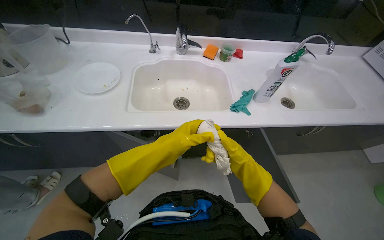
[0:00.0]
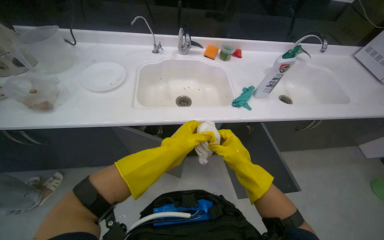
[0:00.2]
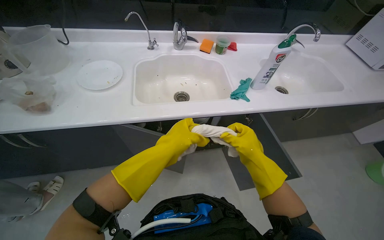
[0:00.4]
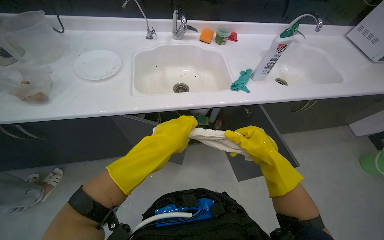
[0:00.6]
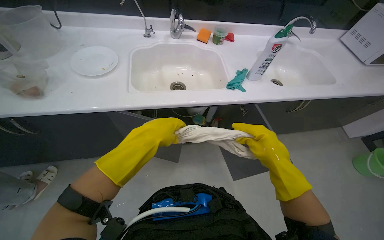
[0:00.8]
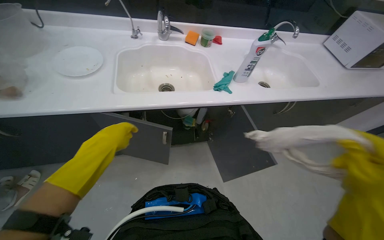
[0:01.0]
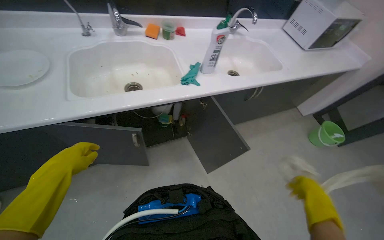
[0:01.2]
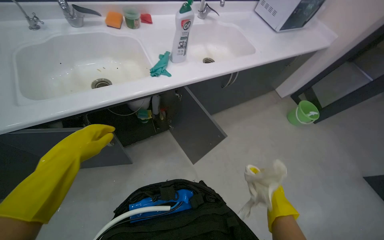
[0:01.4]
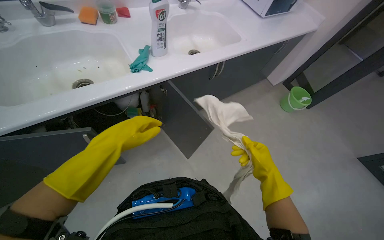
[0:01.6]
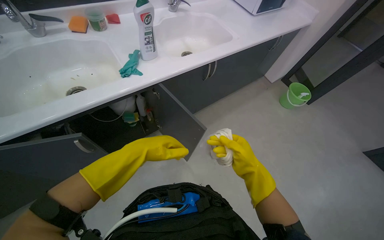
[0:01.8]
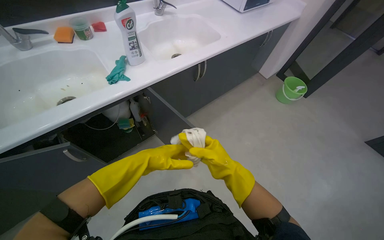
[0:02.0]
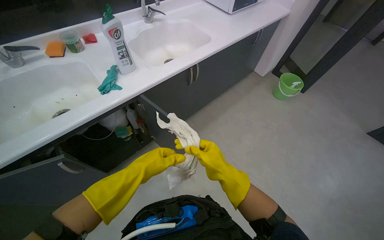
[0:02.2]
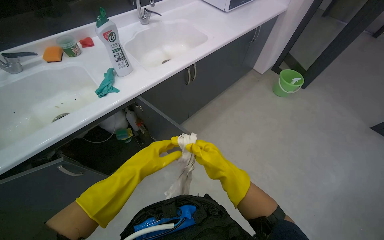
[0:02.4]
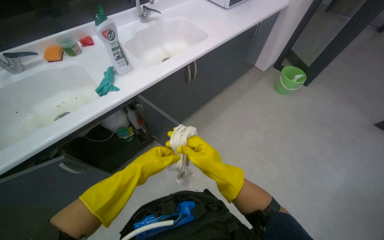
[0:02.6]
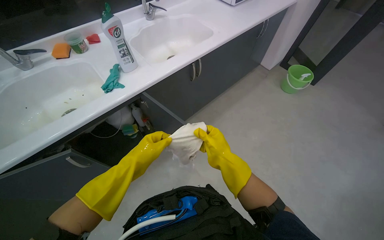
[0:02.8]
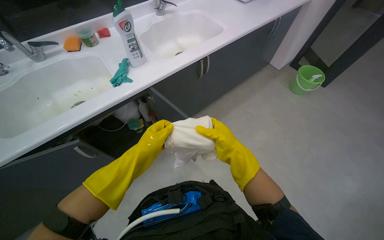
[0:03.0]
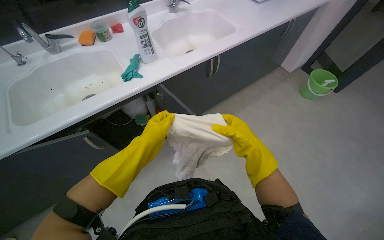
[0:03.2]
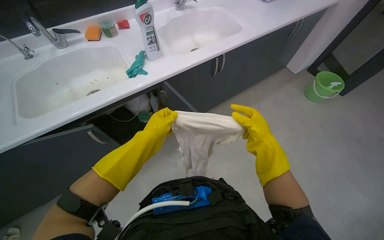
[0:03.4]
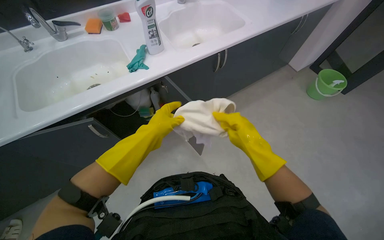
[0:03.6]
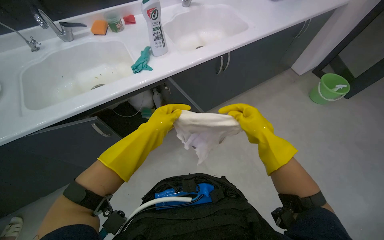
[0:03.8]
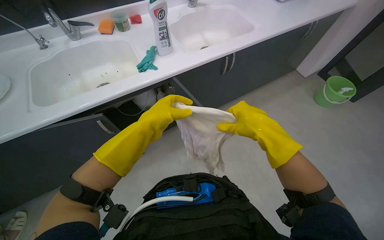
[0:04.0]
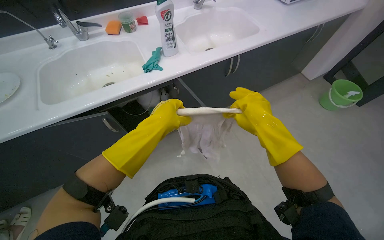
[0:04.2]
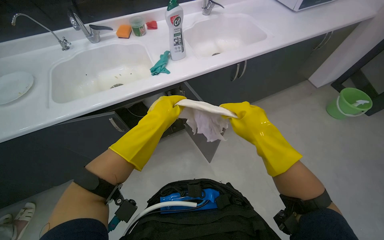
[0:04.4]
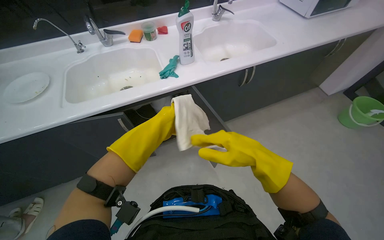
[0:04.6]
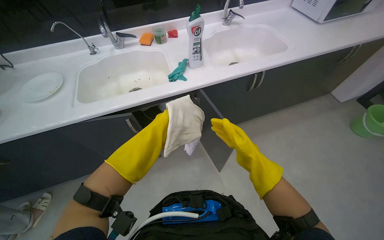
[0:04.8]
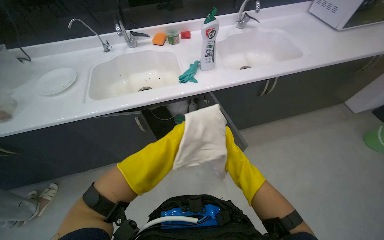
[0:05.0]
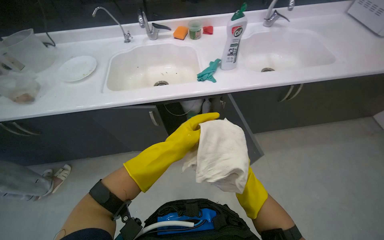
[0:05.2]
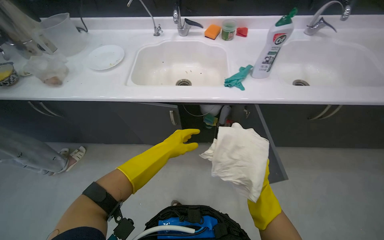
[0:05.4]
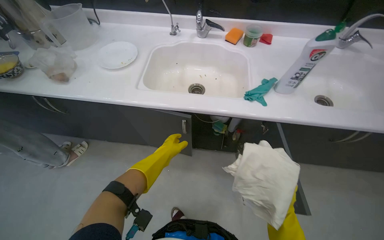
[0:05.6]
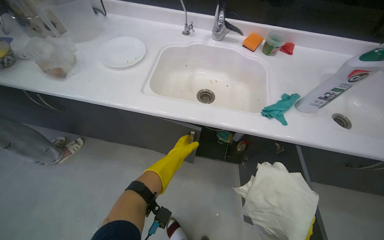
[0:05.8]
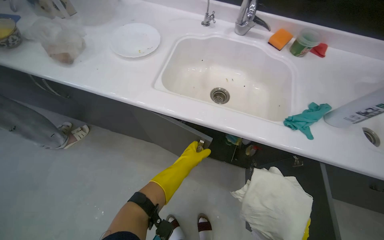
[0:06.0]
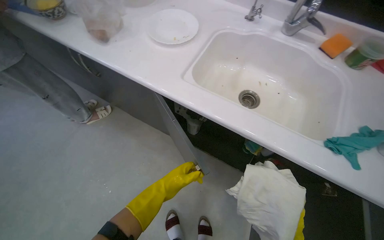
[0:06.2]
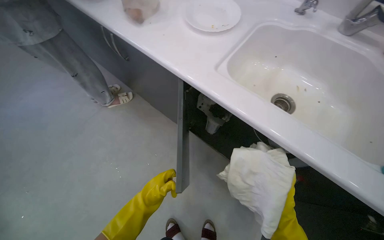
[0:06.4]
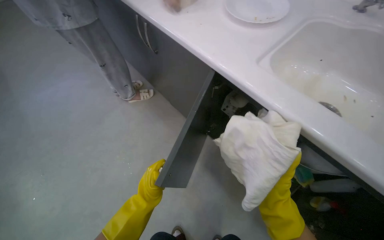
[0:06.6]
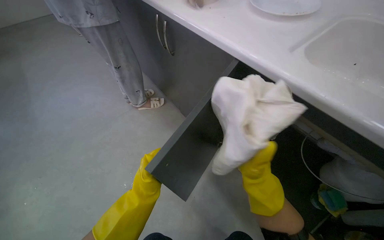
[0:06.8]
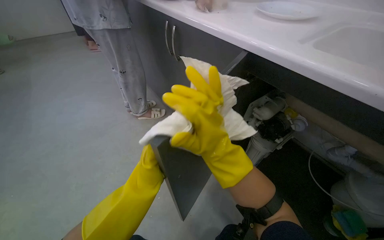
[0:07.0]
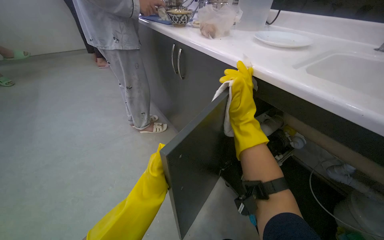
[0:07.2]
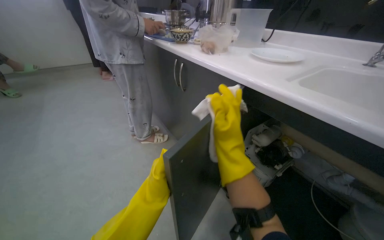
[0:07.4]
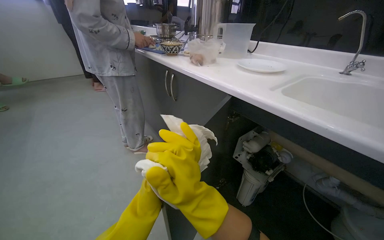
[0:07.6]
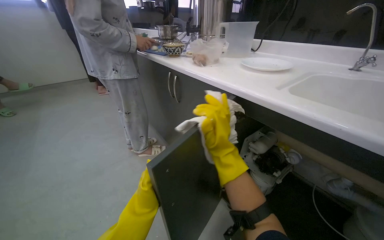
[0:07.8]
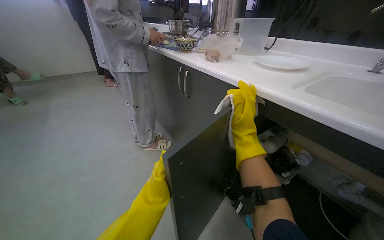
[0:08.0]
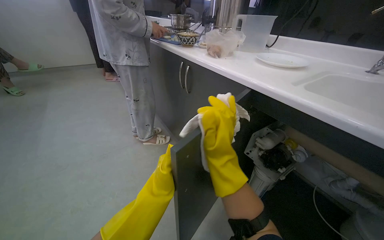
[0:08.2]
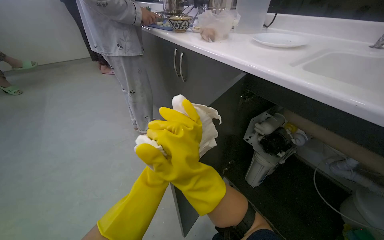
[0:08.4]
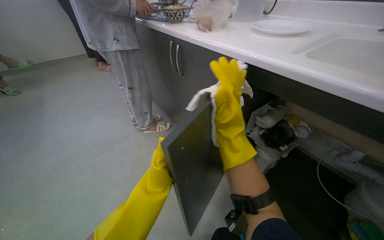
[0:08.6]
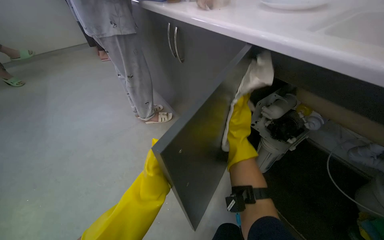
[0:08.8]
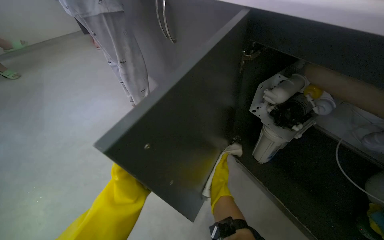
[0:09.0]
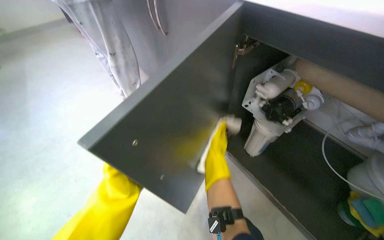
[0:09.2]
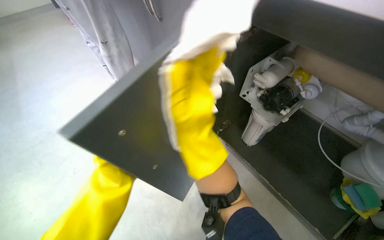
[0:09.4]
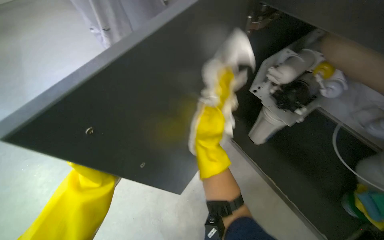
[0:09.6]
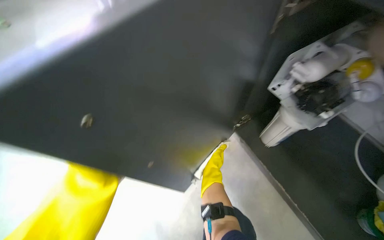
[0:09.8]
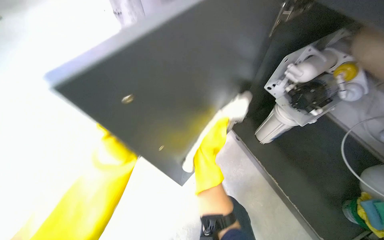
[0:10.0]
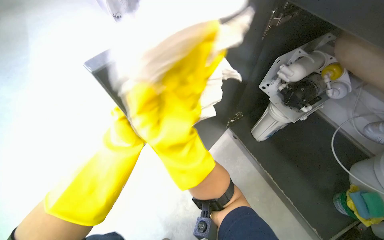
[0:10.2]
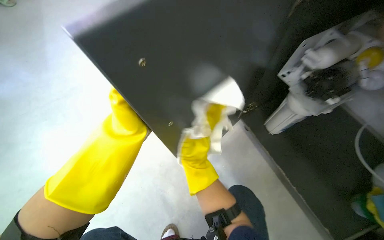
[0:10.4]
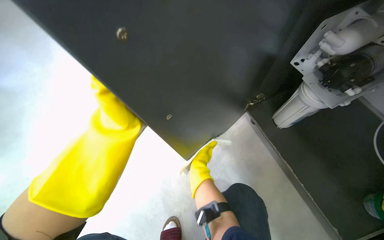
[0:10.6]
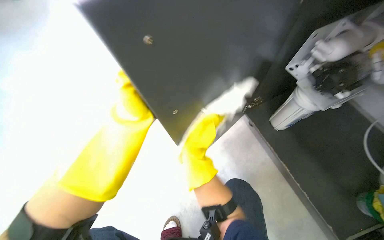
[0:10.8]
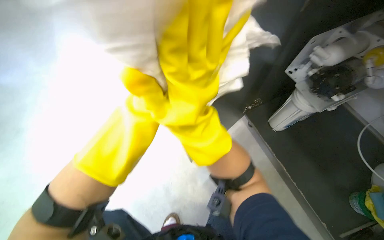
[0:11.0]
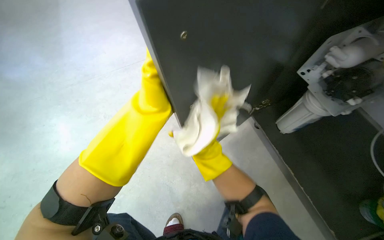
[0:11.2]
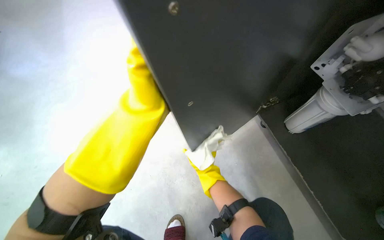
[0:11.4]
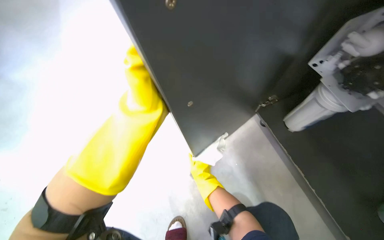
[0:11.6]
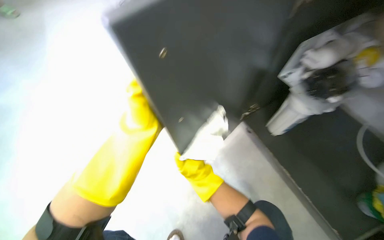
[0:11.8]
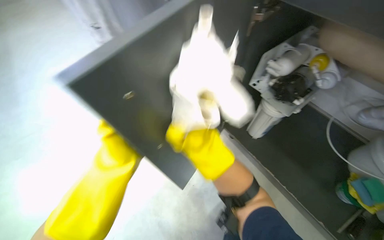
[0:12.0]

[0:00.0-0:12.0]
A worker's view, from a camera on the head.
Job: cleaning kitchen.
The whole recording: Cleaning under-sink cabinet interior. The worker cleans the interior surfaces and bottom of the under-sink cabinet using a cloth and a sponge.
0:00.0 to 0:01.6: The wearer's head swings approximately 30 degrees to the right.
0:03.0 to 0:04.4: The left hand goes approximately 10 cm nearer to the camera.
0:04.4 to 0:06.0: The camera travels about 40 cm. The head turns to the left by approximately 40 degrees.
0:06.0 to 0:07.6: The wearer's head swings about 35 degrees to the left. The view tips upward by some 30 degrees.
0:07.6 to 0:09.0: The camera pitches downward, by roughly 15 degrees. The right hand moves up and down the picture over some 25 cm, changing direction 3 times.
0:09.0 to 0:10.4: The view tilts roughly 15 degrees downward. The right hand heads to the left, covering roughly 10 cm. The left hand travels up the picture by about 10 cm.

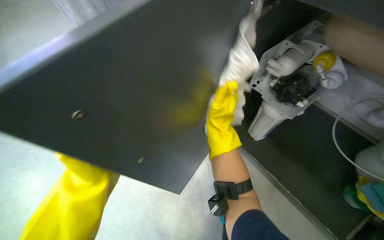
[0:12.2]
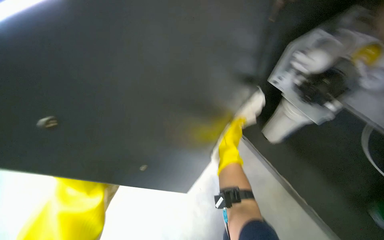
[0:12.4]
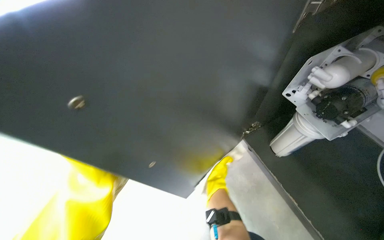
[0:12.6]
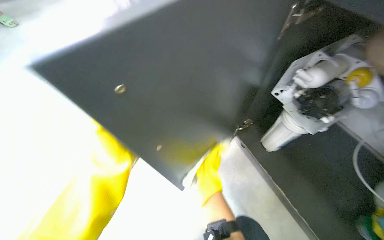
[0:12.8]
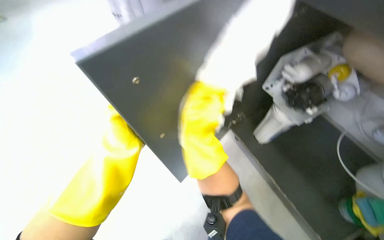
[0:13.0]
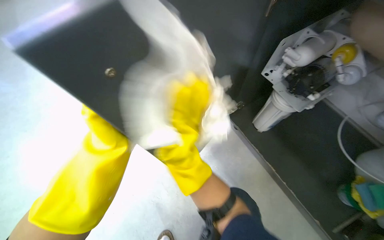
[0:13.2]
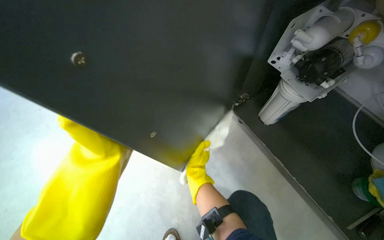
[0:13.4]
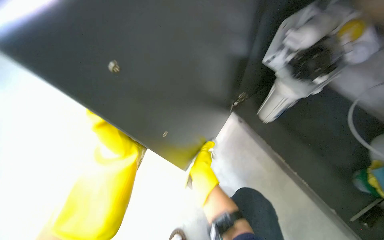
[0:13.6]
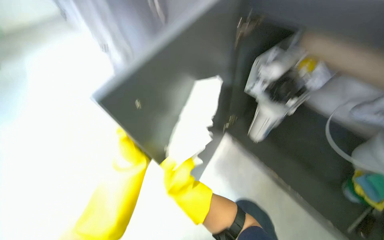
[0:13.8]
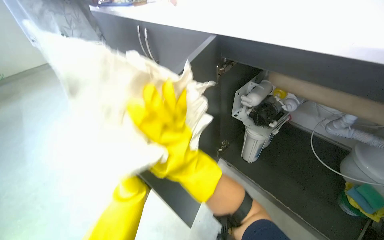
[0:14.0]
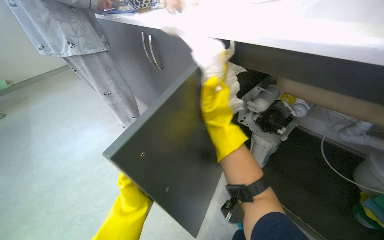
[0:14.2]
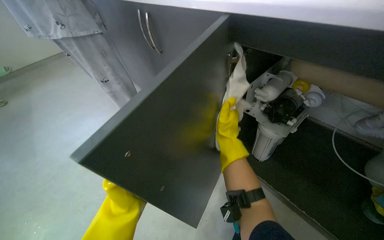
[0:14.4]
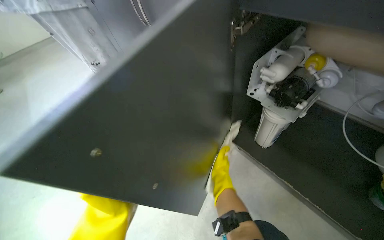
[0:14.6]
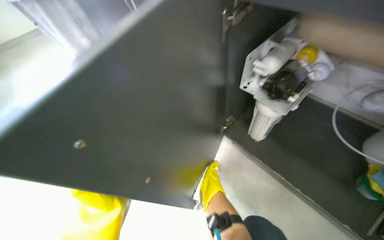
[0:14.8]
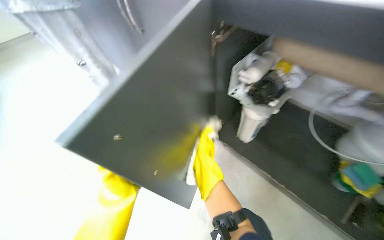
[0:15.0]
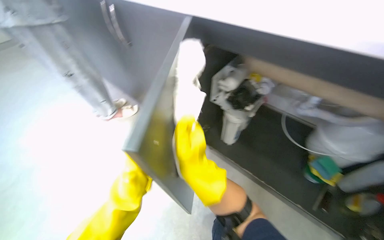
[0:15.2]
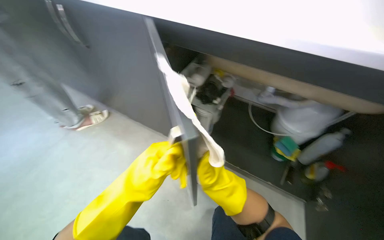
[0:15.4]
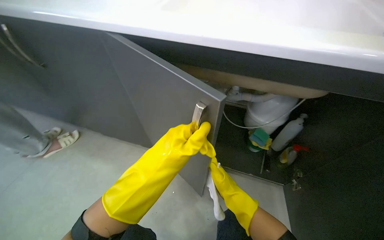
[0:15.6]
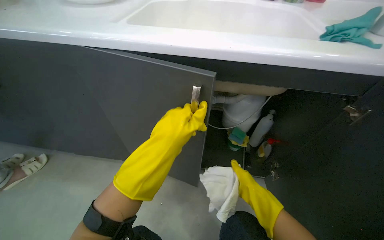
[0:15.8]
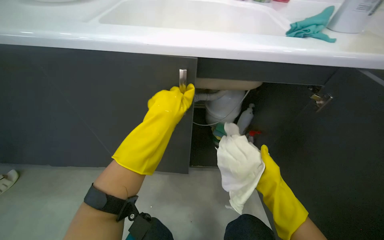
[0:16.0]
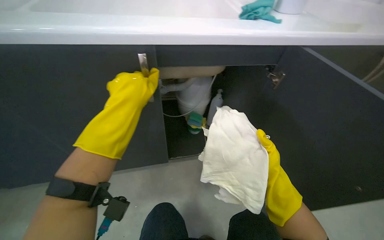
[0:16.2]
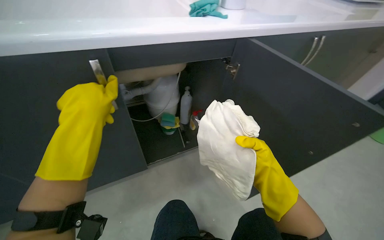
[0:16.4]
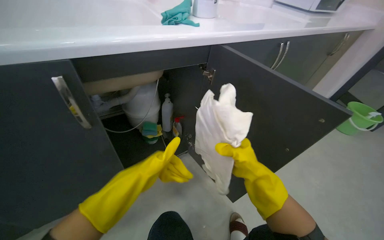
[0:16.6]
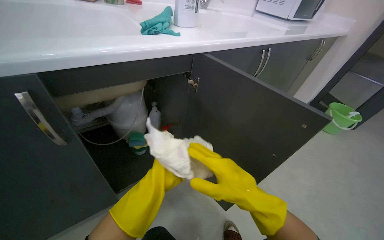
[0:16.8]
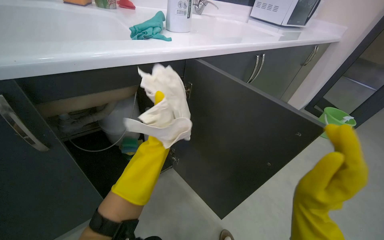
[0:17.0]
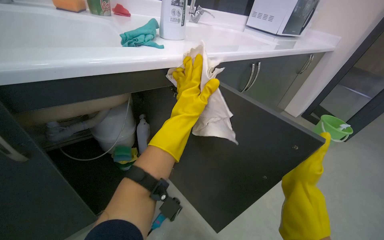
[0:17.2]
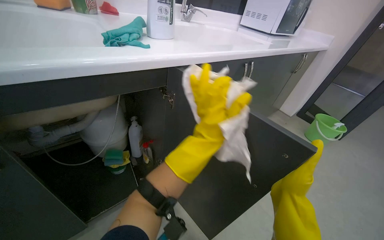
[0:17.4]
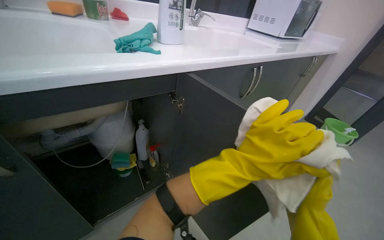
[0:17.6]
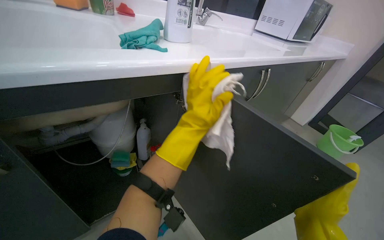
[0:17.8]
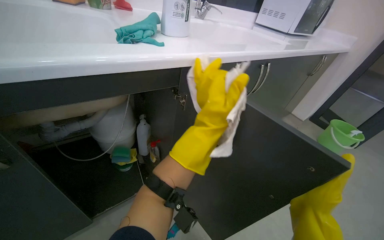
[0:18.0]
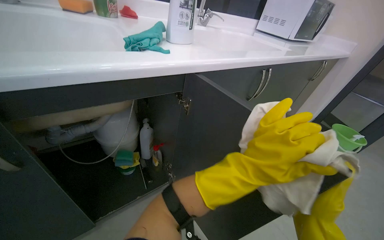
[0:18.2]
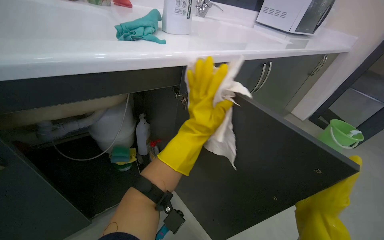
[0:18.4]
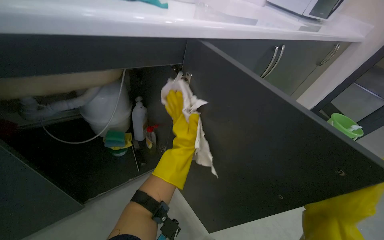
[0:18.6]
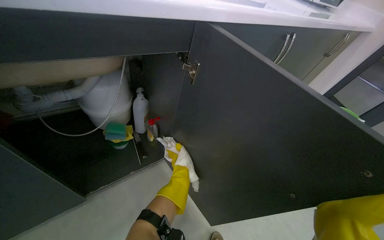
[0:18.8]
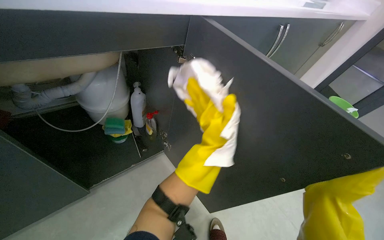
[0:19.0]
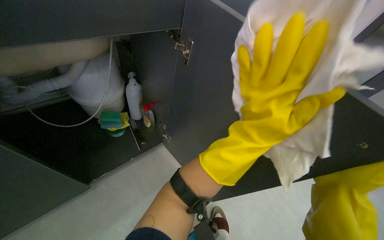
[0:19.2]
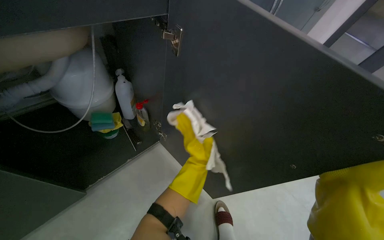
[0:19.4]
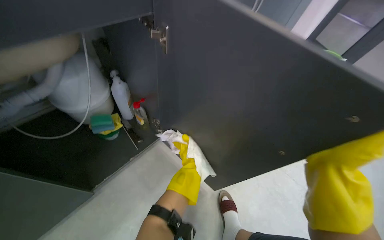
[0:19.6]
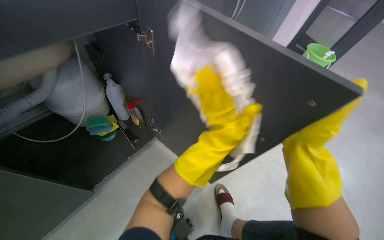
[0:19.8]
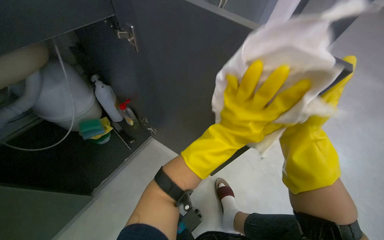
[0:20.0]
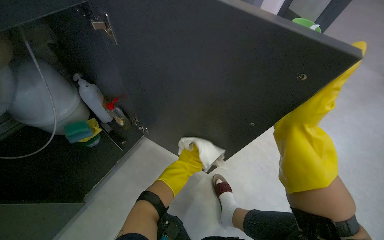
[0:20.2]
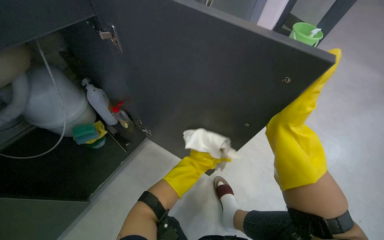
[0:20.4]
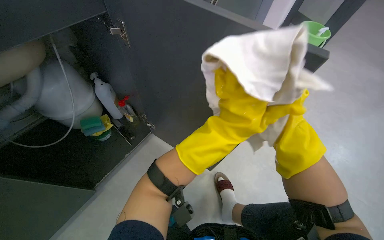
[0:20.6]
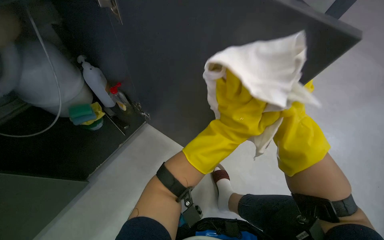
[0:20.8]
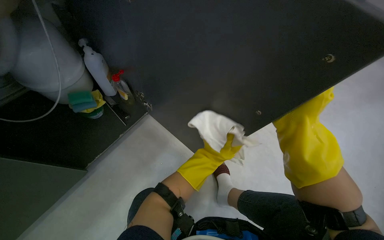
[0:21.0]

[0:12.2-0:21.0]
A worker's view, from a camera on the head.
Job: cleaning kitchen.
The whole recording: Cleaning under-sink cabinet interior. The worker cleans the interior surfaces and bottom of the under-sink cabinet using a cloth and a sponge.
0:12.2 to 0:13.6: The right hand moves up and down the picture over approximately 20 cm, changing direction 2 times. Meanwhile the left hand goes some 25 cm nearer to the camera and to the right.
0:13.6 to 0:15.2: The wearer looks approximately 15 degrees further to the right. The wearer looks some 15 degrees further upward.
0:15.2 to 0:16.6: The head turns to the right by roughly 75 degrees.
0:16.6 to 0:18.0: The right hand moves to the right, roughly 15 cm.
0:18.0 to 0:19.6: The view tilts approximately 20 degrees downward.
0:19.6 to 0:21.0: The left hand moves up and down the picture over some 25 cm, changing direction 3 times.
